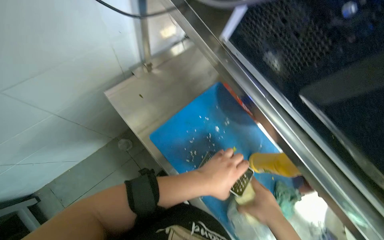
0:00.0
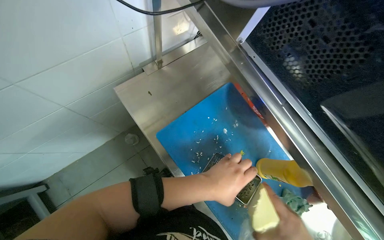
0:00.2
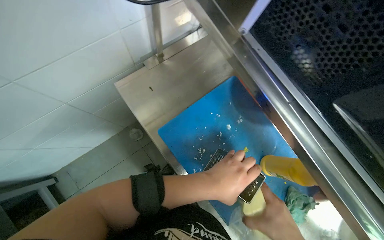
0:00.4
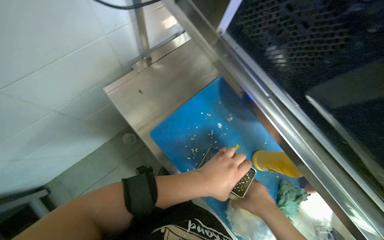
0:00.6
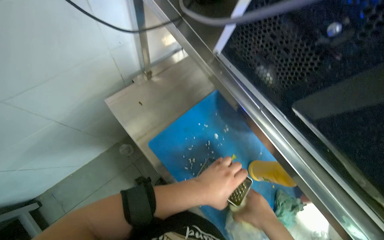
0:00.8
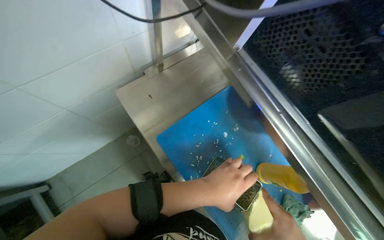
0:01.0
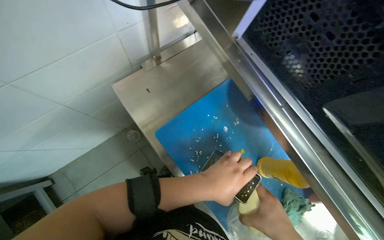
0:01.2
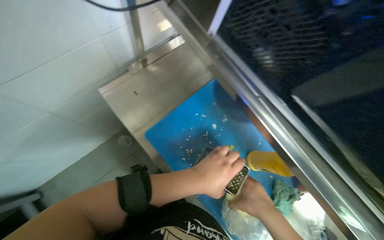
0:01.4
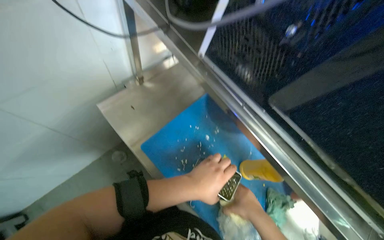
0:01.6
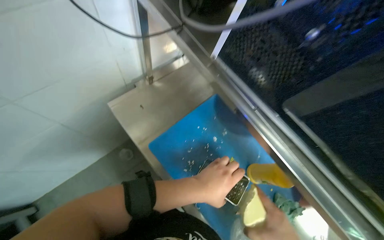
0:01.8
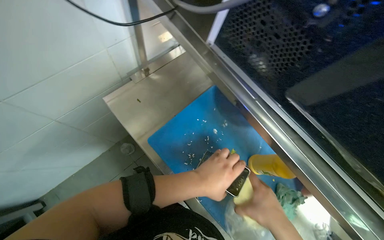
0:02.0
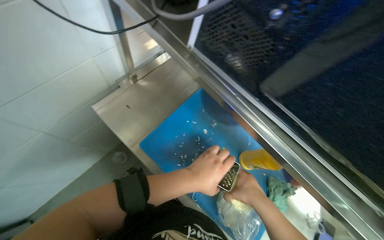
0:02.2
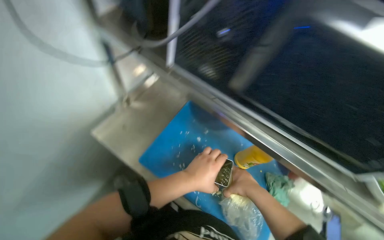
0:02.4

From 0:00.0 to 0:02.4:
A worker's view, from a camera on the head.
Job: preparing food.
The whole recording: Grating cheese for cooking. The worker grates blocks of cheese on a cutting board.
From 0:01.2 to 0:02.4: The camera pitches upward, by approximately 15 degrees.

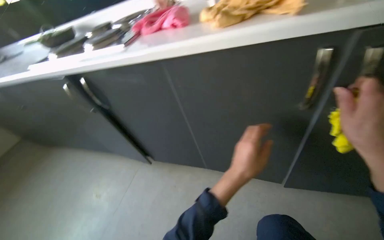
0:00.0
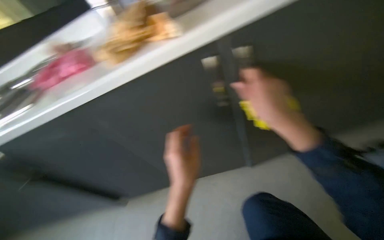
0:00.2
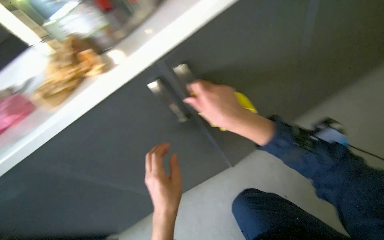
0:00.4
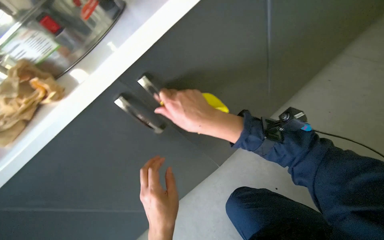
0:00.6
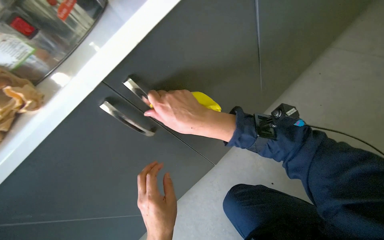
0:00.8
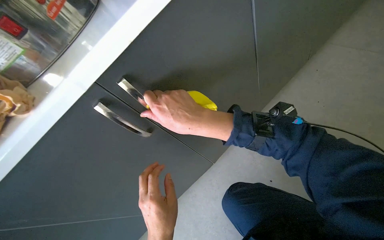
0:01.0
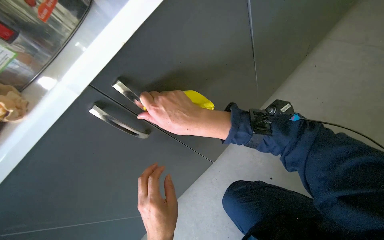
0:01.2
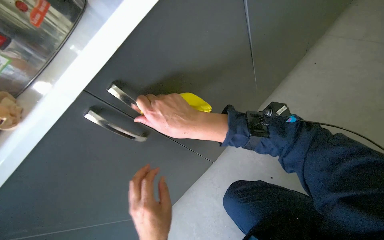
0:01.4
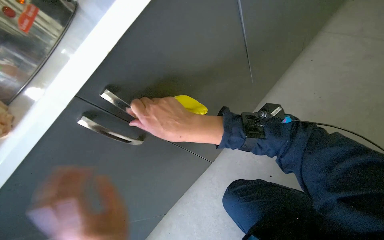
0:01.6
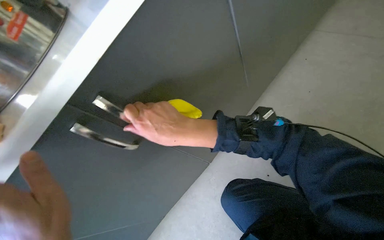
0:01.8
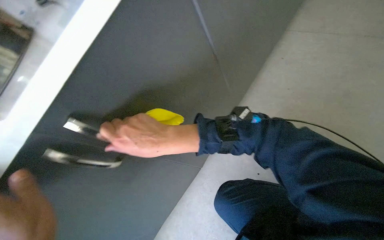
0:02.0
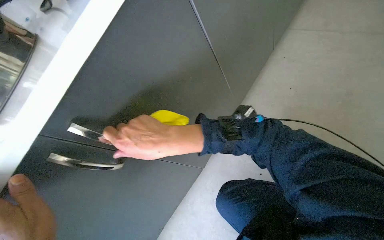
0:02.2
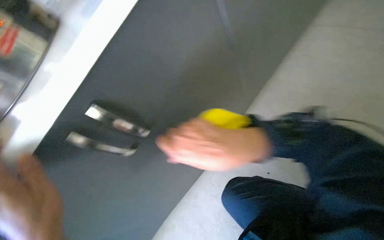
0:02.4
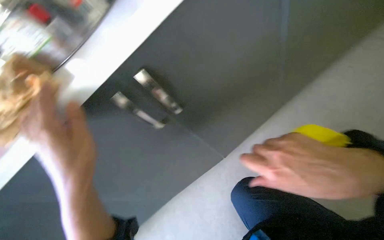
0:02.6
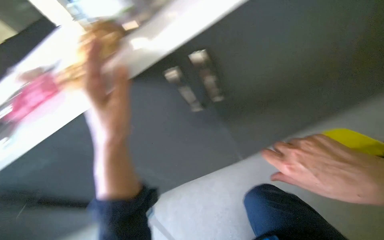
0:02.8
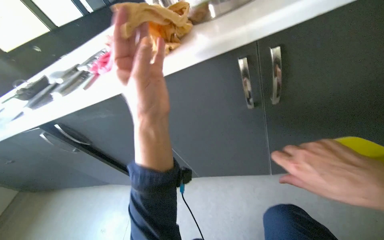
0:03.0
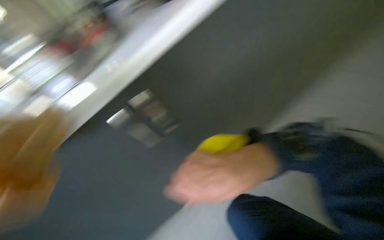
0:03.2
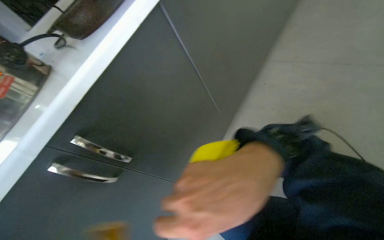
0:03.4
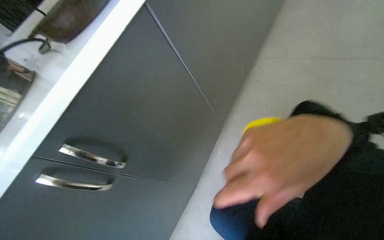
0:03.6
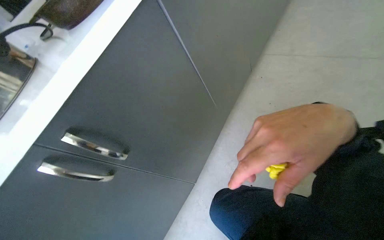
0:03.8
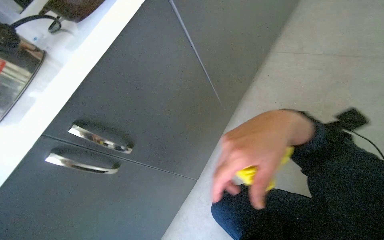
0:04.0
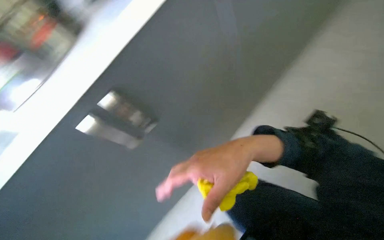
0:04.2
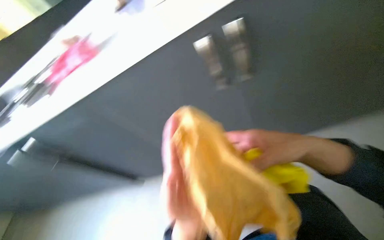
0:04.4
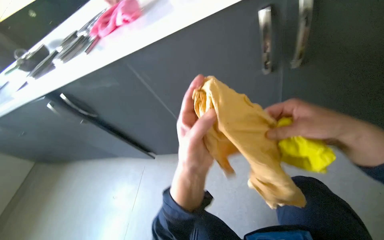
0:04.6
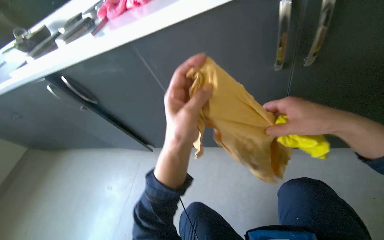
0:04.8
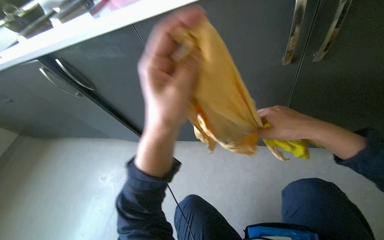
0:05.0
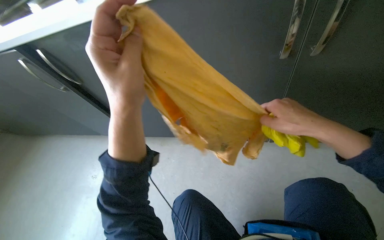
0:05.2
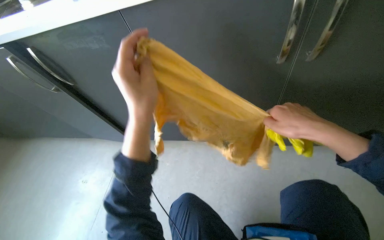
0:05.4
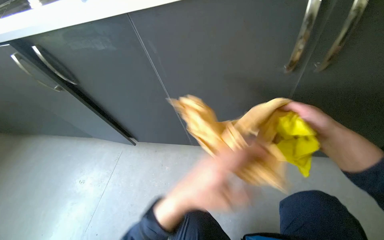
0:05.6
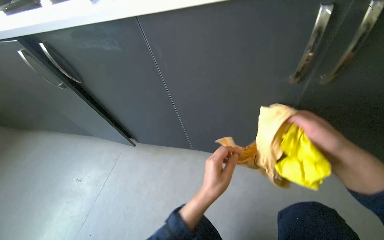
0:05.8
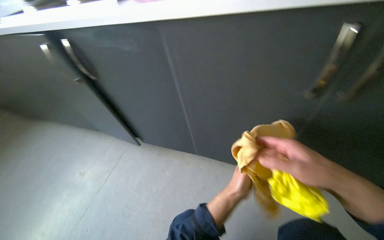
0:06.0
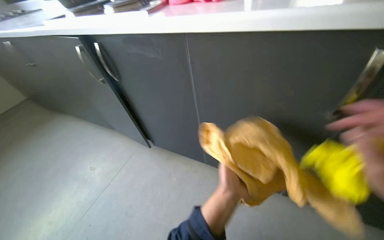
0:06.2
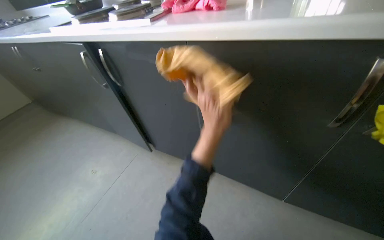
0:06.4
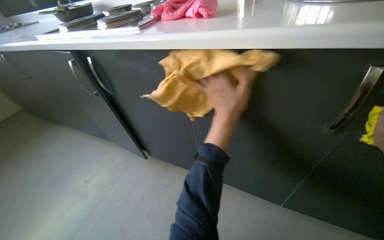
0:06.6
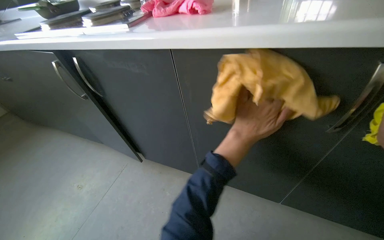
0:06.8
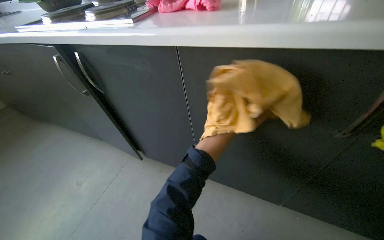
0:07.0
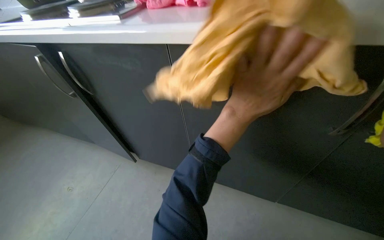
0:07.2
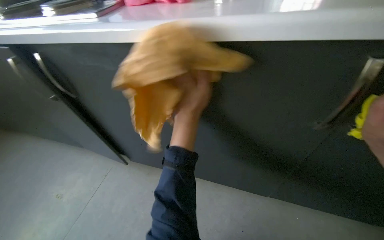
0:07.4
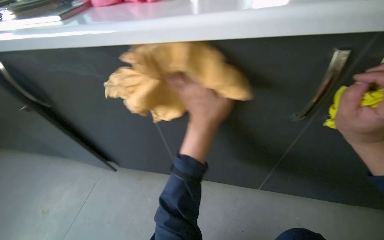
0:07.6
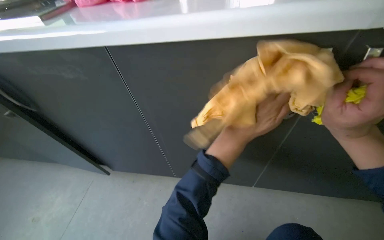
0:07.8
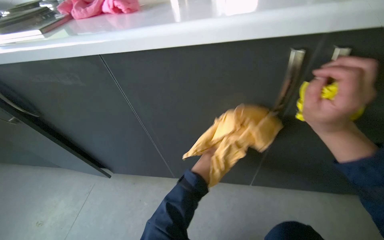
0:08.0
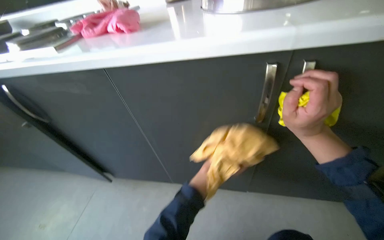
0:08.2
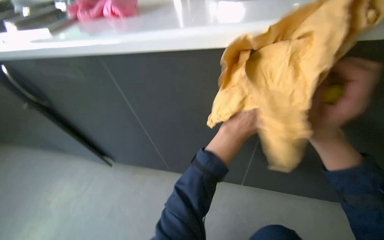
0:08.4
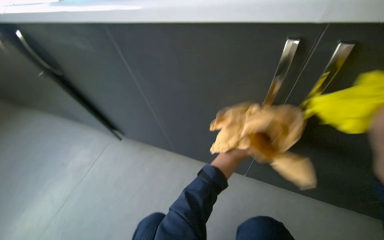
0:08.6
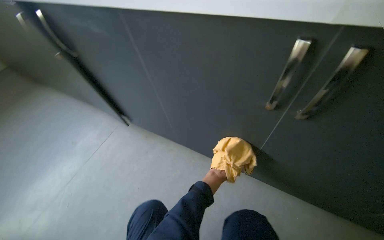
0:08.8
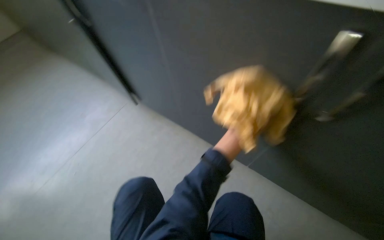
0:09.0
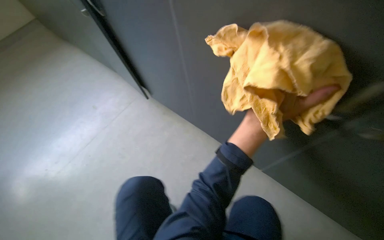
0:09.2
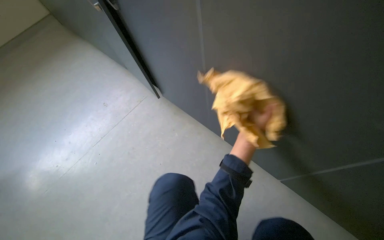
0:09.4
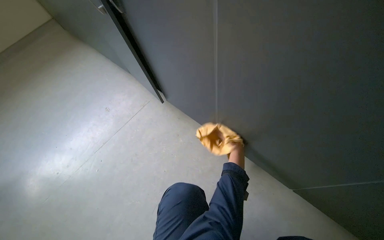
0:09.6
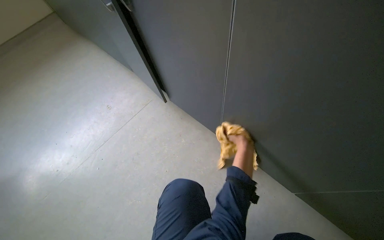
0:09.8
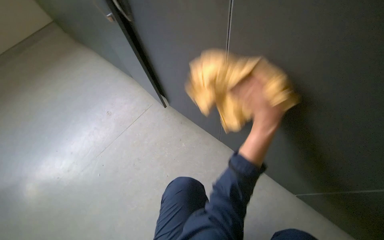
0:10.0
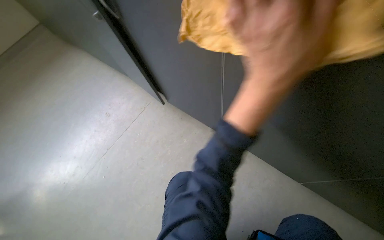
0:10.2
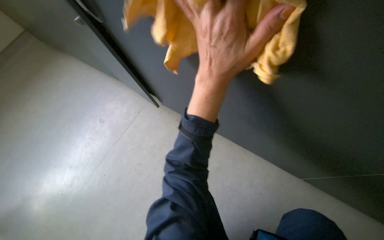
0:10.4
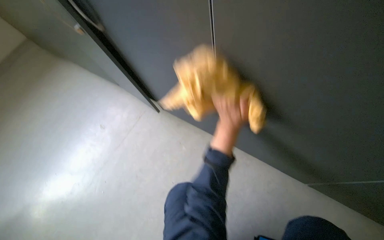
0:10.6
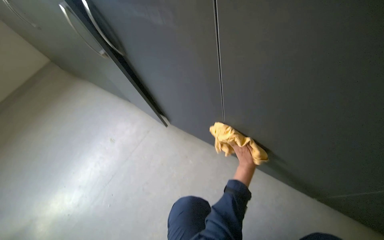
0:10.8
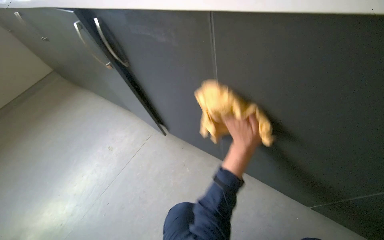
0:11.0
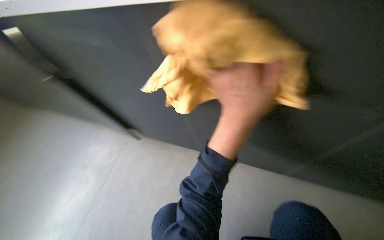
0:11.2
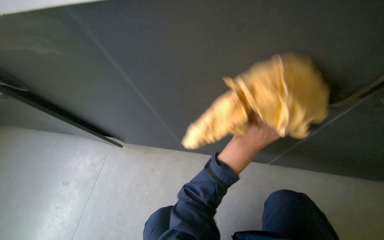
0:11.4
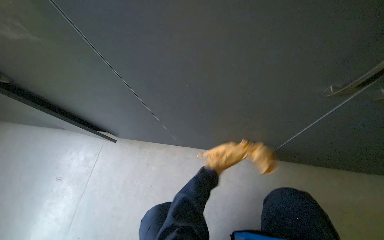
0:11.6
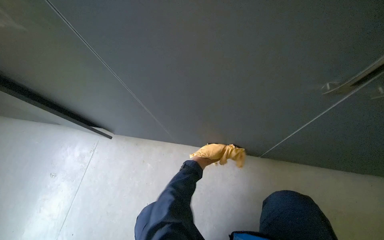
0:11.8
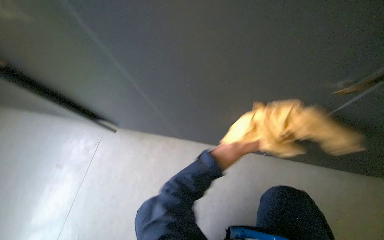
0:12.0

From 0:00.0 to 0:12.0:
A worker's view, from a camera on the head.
Job: cleaning kitchen.
The whole recording: Wiping kitchen cabinet doors. The worker wipes the exterior of the kitchen cabinet doors with a cloth.
From 0:00.0 to 0:01.6: The scene turns approximately 30 degrees counterclockwise in the picture.
From 0:01.6 to 0:03.0: The wearer looks roughly 30 degrees further to the left.
From 0:03.0 to 0:04.4: The right hand moves left and right over about 20 cm, changing direction 3 times.
From 0:04.4 to 0:06.0: Everything in view rotates roughly 25 degrees clockwise.
From 0:09.0 to 0:10.4: The left hand swings nearer and farther, approximately 35 cm each way, with 2 reversals.
From 0:10.4 to 0:12.0: The left hand swings nearer and farther, roughly 25 cm each way, with 2 reversals.

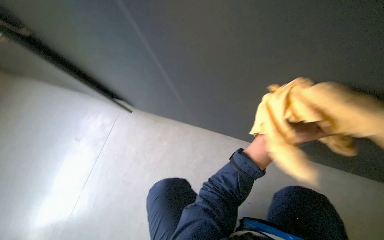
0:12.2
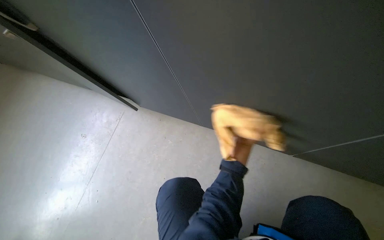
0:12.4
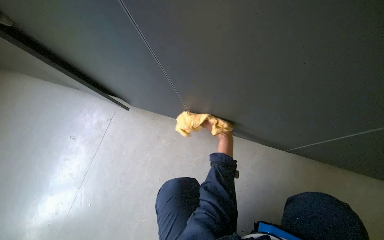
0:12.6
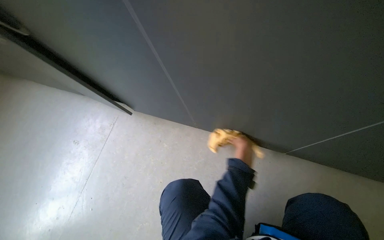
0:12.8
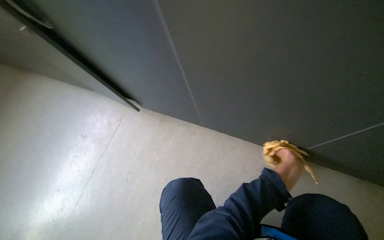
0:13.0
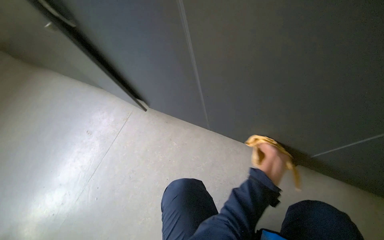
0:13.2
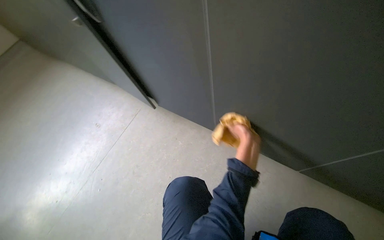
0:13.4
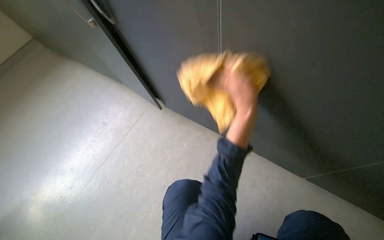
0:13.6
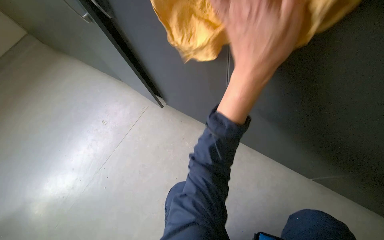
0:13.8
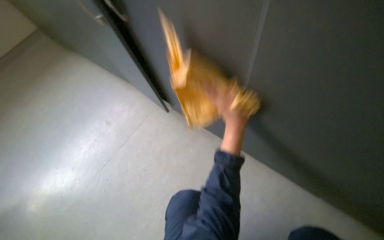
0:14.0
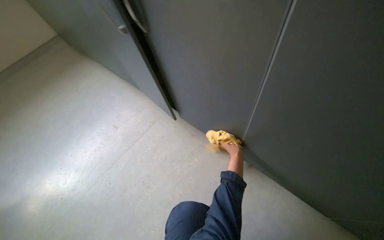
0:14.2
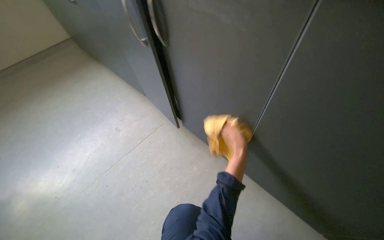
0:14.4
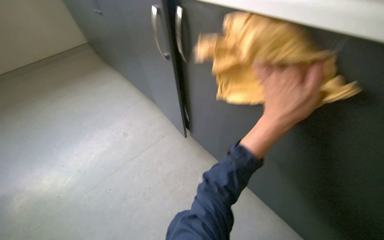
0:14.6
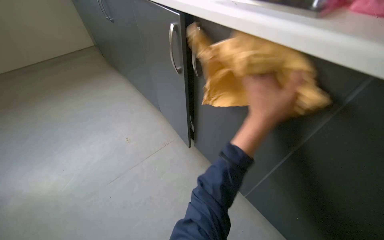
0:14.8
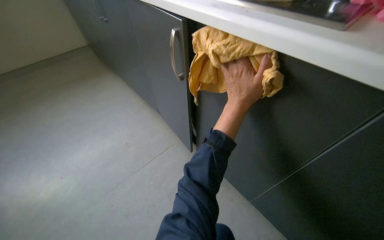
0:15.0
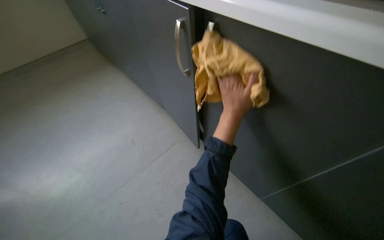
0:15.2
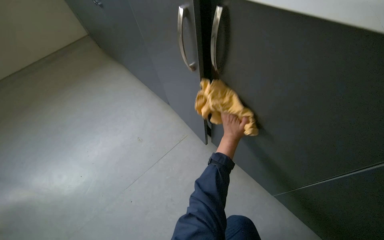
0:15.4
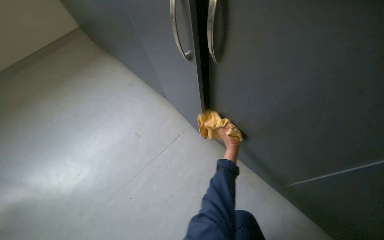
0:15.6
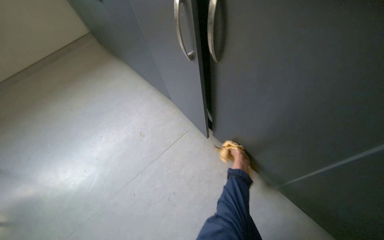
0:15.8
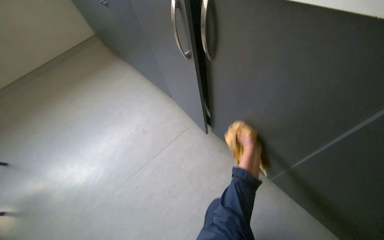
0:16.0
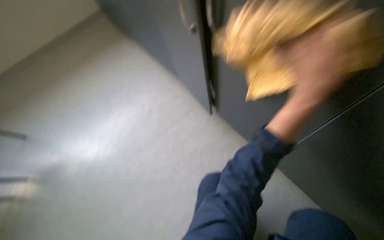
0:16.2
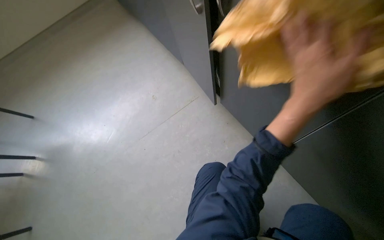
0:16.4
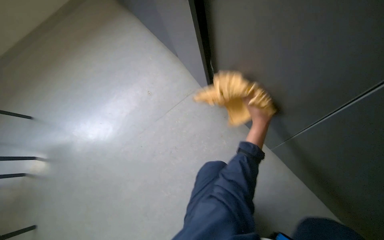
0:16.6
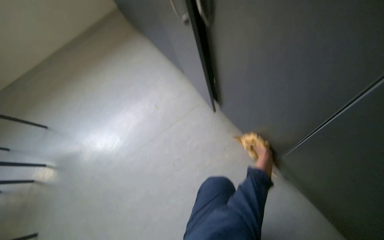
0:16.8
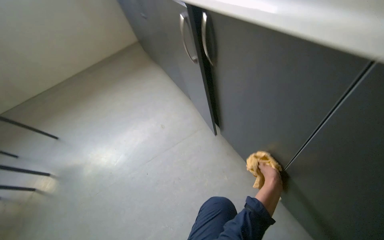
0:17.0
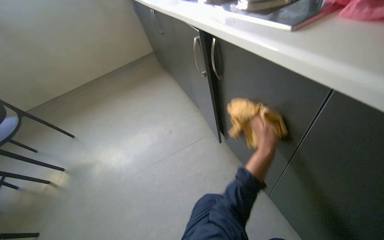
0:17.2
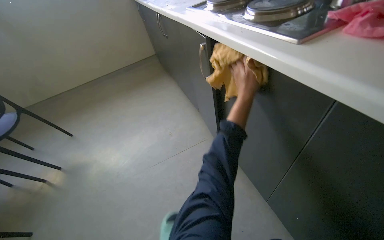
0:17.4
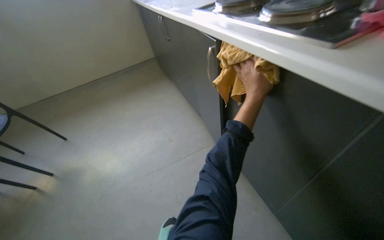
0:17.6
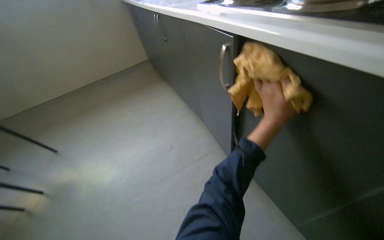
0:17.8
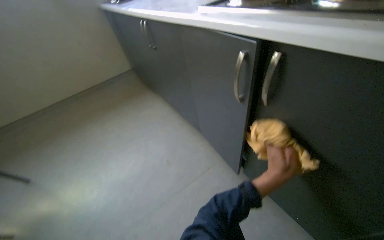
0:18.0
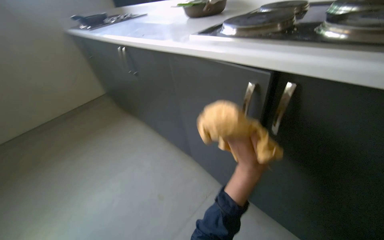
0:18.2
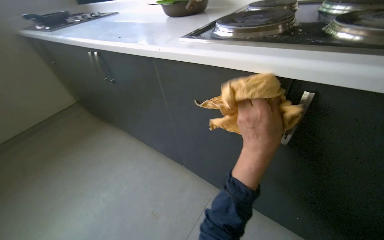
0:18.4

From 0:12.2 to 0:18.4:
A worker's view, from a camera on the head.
Job: cleaning kitchen.
The whole recording: Wiping kitchen cabinet doors. The worker wipes the exterior of the kitchen cabinet doors with a cloth.
From 0:12.2 to 0:13.8: The left hand is displaced to the left, up the picture and nearer to the camera by approximately 35 cm.
From 0:13.8 to 0:15.4: The left hand goes nearer and farther, about 35 cm each way, reversing 2 times.
From 0:15.4 to 0:16.8: The left hand heads down the picture and to the right, covering about 20 cm, and reaches roughly 35 cm nearer to the camera, then returns.
From 0:16.8 to 0:18.4: The camera pitches upward, by roughly 20 degrees. The left hand swings up and down the picture, some 30 cm each way, with 2 reversals.
